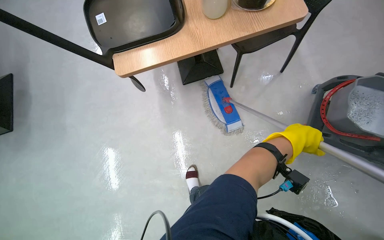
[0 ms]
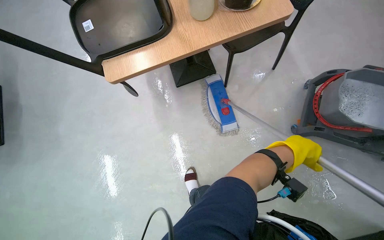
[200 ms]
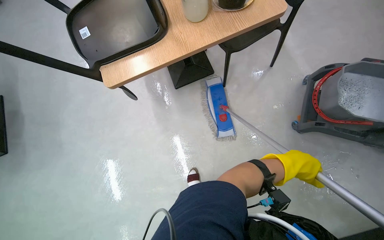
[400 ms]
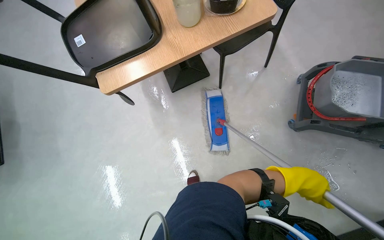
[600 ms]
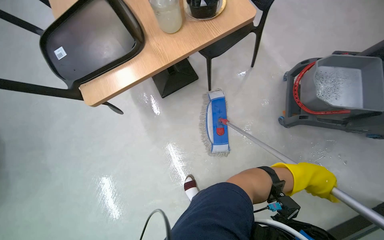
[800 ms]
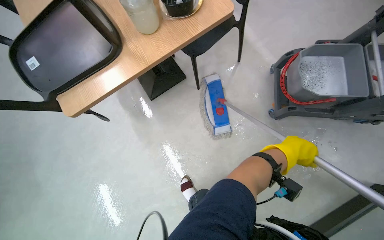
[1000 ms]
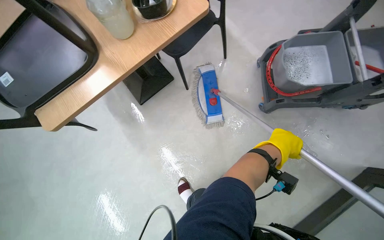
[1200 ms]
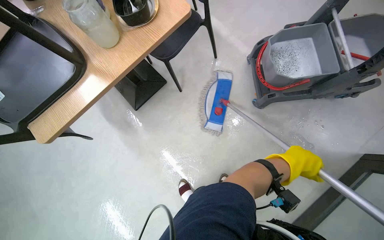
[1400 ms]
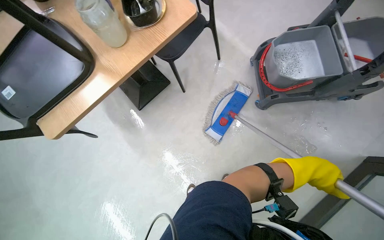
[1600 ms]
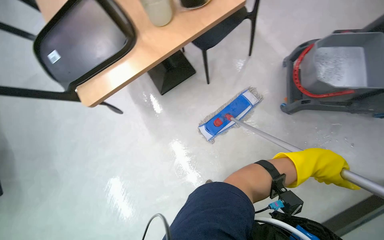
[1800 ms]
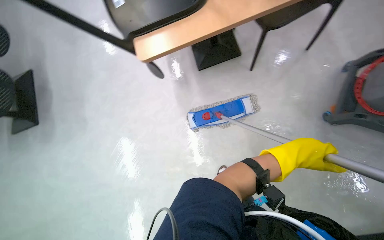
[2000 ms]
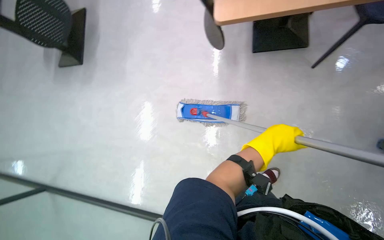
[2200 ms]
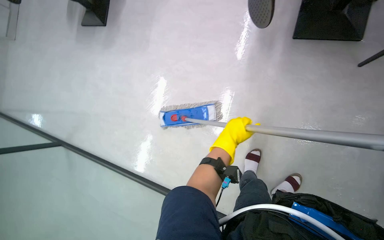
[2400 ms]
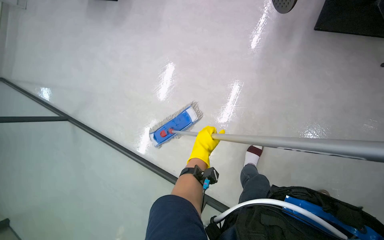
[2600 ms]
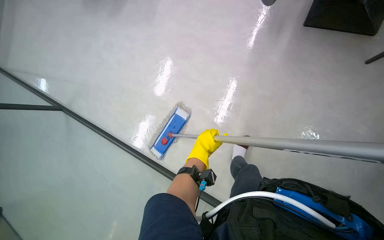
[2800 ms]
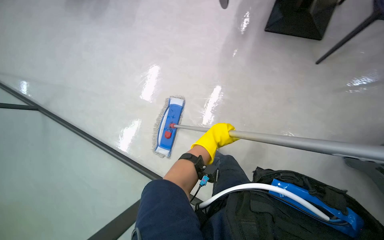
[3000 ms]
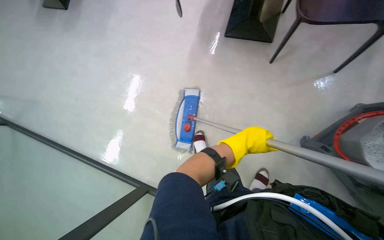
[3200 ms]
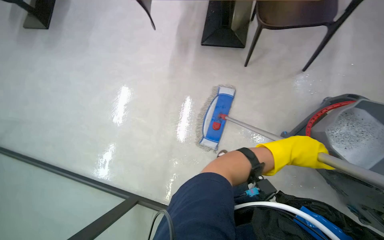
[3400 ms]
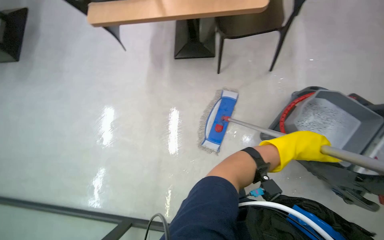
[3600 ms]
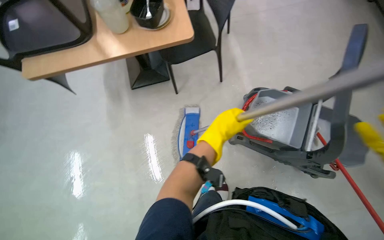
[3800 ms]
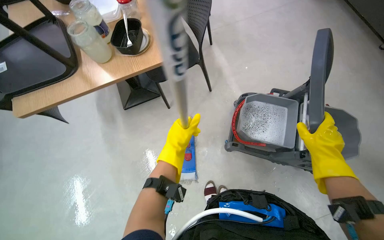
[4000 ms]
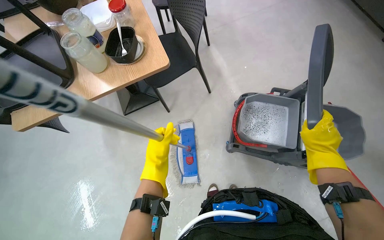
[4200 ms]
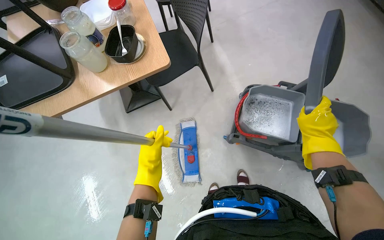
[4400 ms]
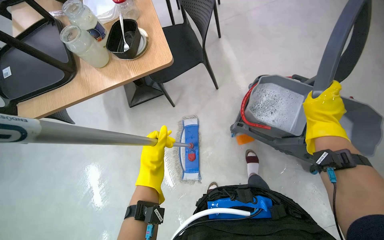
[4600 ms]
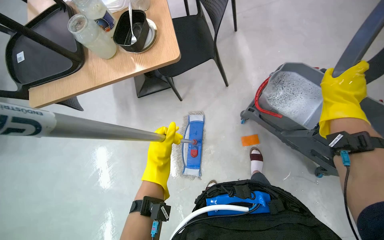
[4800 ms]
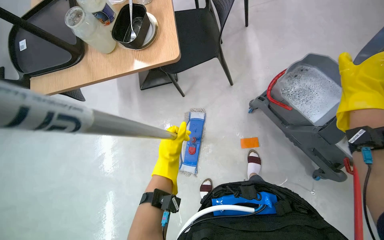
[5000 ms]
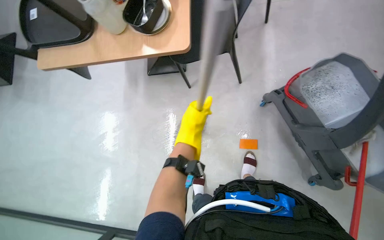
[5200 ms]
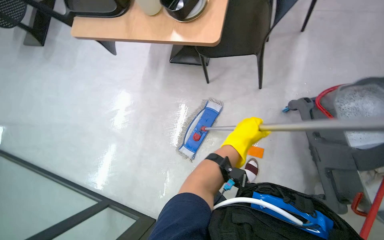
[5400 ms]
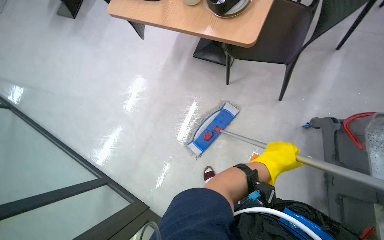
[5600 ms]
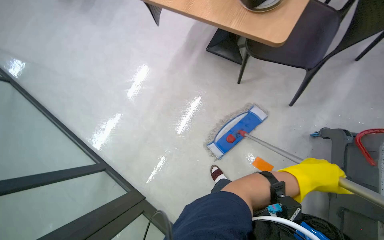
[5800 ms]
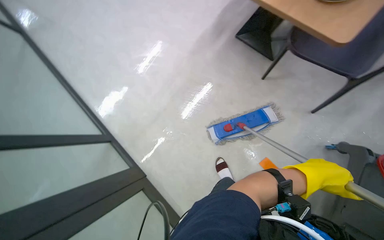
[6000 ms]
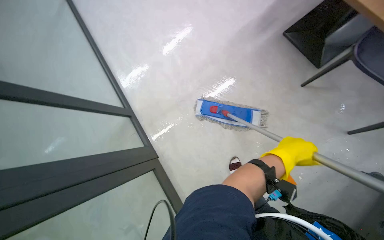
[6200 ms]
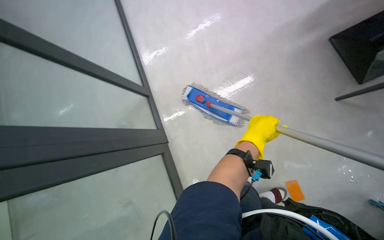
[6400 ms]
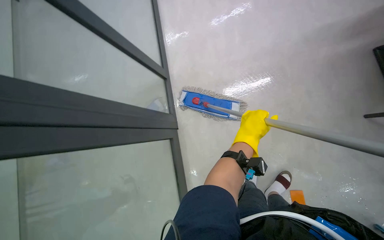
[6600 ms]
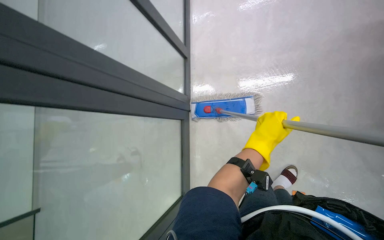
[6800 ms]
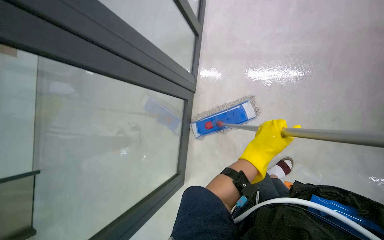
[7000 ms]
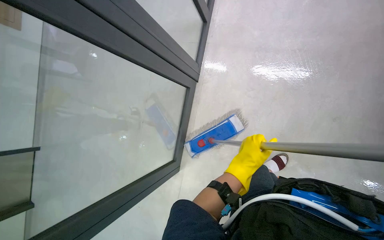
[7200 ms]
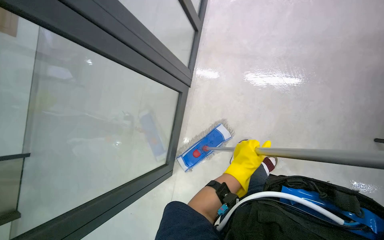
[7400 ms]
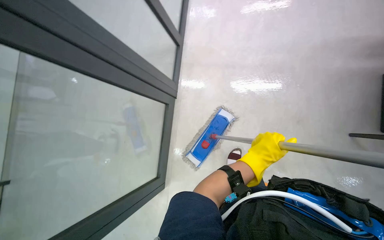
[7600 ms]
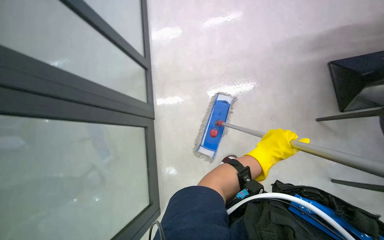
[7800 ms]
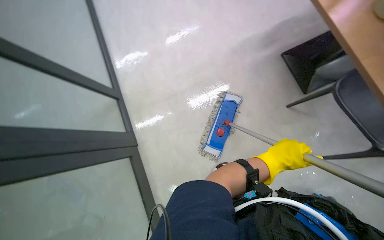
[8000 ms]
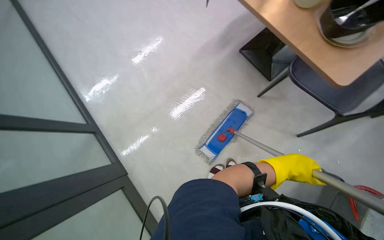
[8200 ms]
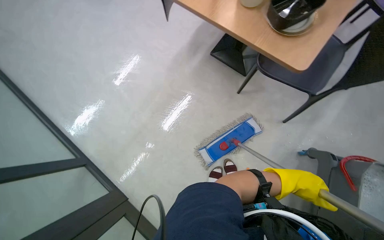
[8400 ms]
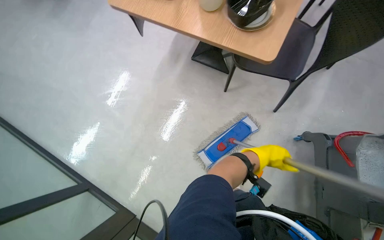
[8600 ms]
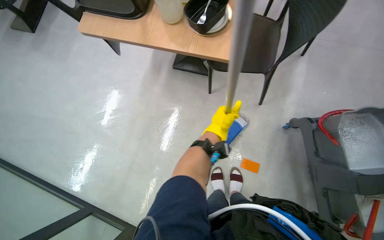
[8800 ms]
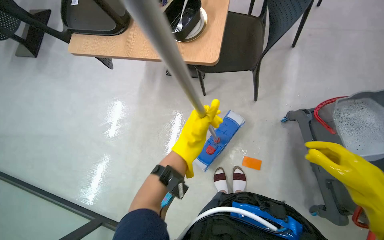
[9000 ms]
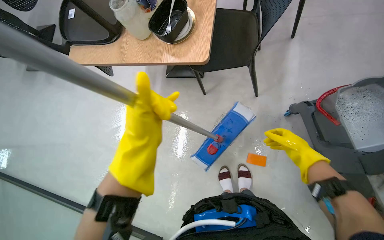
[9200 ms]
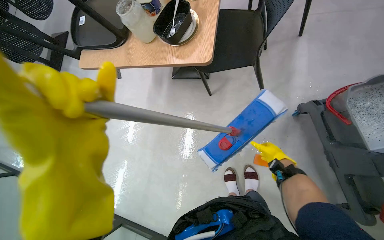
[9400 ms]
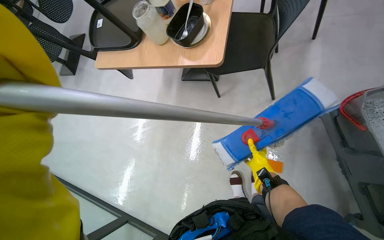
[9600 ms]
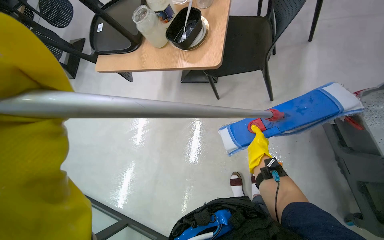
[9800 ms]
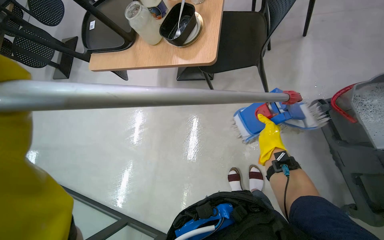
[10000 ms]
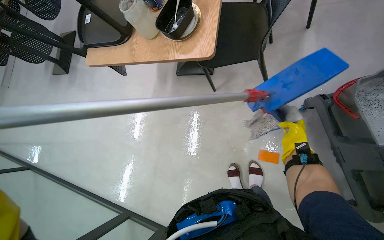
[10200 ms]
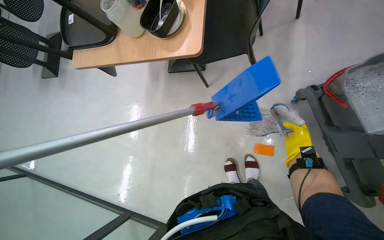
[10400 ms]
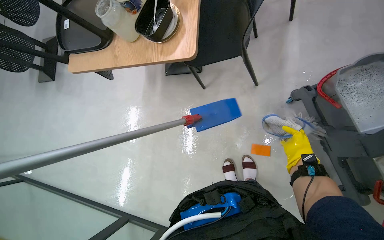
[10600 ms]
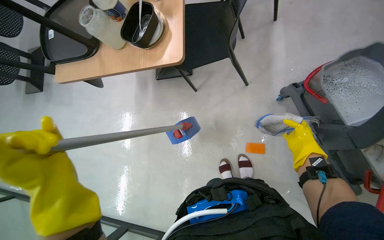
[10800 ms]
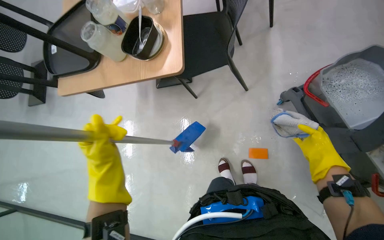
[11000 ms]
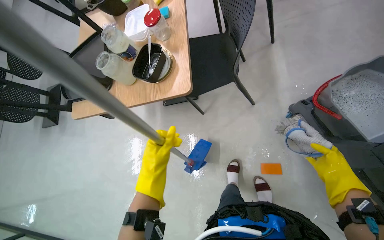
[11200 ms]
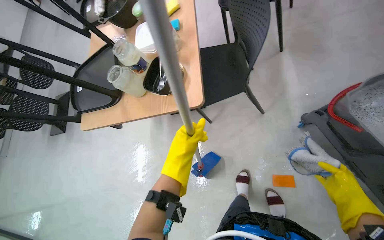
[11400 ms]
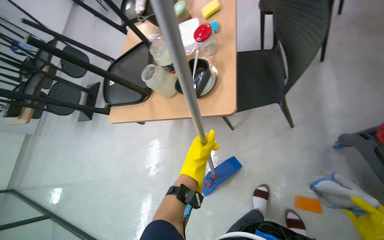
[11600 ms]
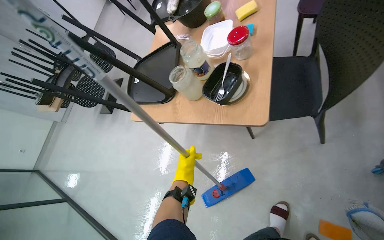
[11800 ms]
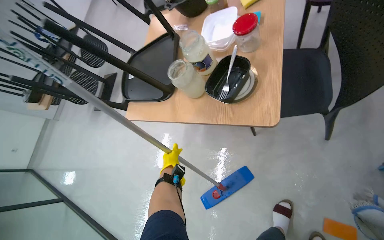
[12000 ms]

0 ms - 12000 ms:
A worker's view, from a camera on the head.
Job: mopping floor.
The whole recording: Mopping the floor. The worker mops the floor, wringing out the mop head into the bucket and over the floor.
0 ms - 1600 ms: Everything in view rotates about 25 degrees counterclockwise. The left hand travels to the right and down the picture by approximately 35 cm.
1600 ms - 3000 ms: The wearer looks approximately 15 degrees further downward. The left hand moves to the left, roughly 40 cm.
3000 ms - 4400 ms: The camera pitches upward, by roughly 15 degrees. Everything in view rotates approximately 35 degrees counterclockwise.
4400 ms - 6000 ms: The view tilts about 20 degrees downward. The scene rotates clockwise by about 50 degrees.
7600 ms - 9000 ms: The scene turns roughly 25 degrees counterclockwise in the picture.

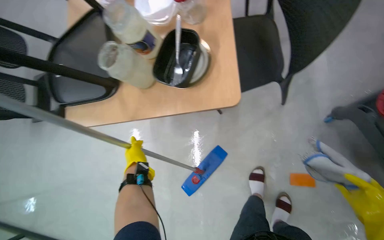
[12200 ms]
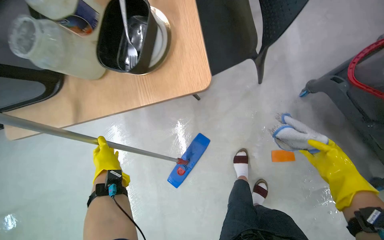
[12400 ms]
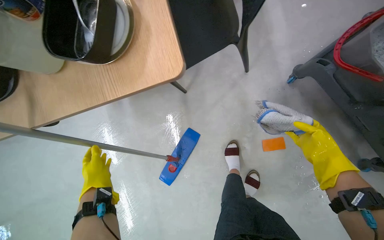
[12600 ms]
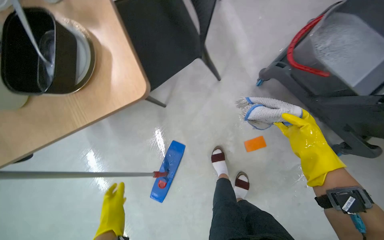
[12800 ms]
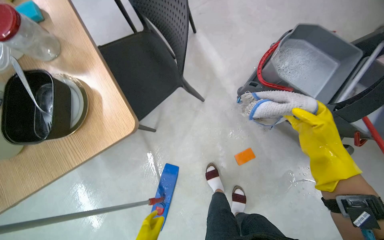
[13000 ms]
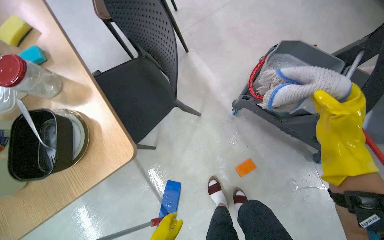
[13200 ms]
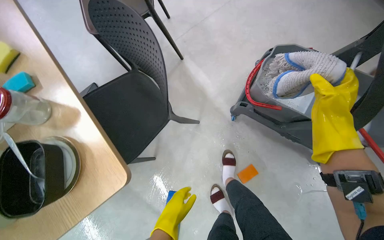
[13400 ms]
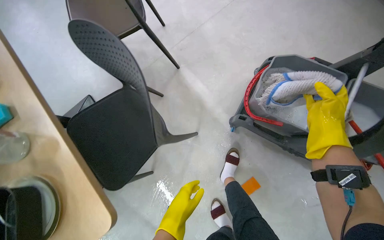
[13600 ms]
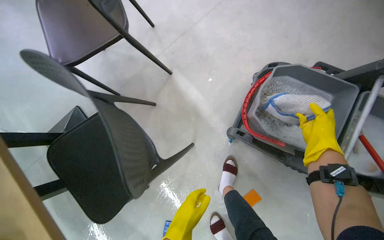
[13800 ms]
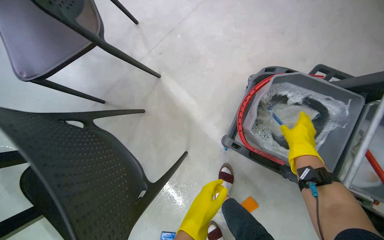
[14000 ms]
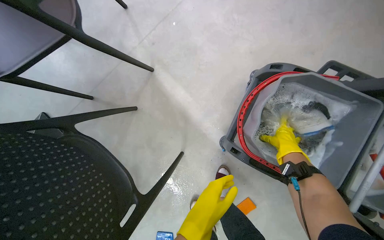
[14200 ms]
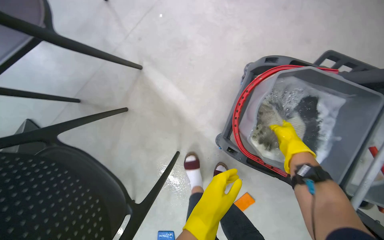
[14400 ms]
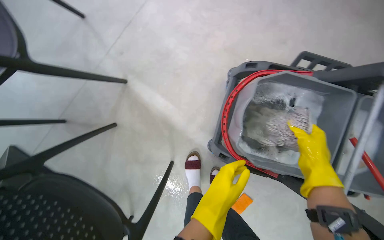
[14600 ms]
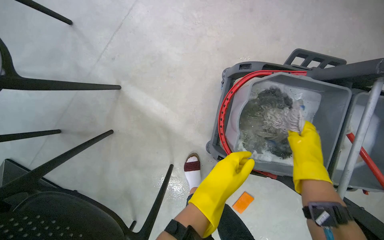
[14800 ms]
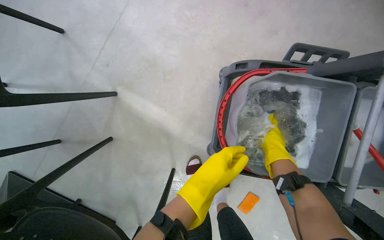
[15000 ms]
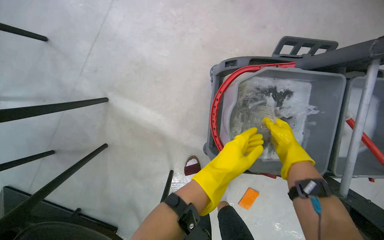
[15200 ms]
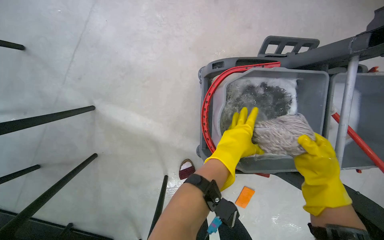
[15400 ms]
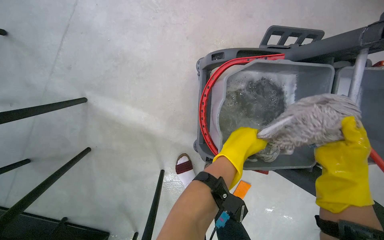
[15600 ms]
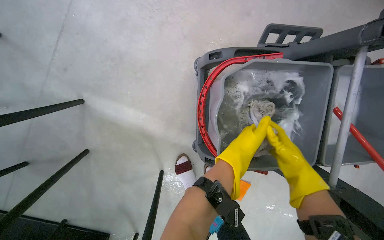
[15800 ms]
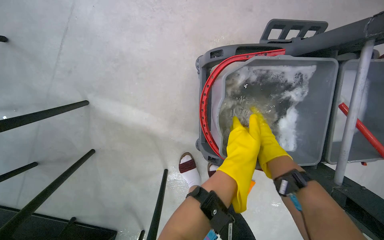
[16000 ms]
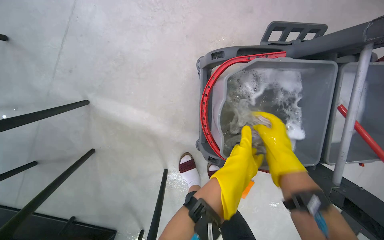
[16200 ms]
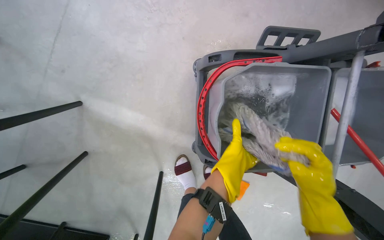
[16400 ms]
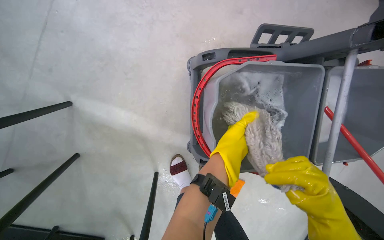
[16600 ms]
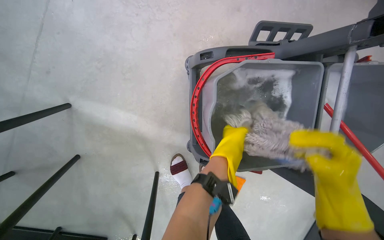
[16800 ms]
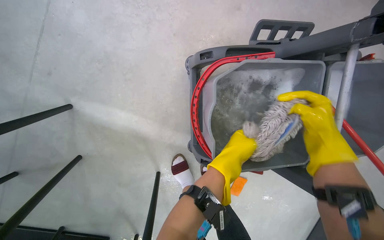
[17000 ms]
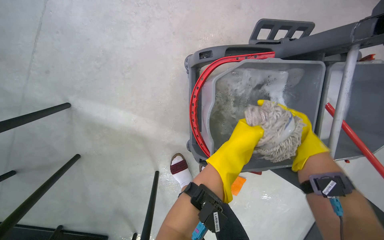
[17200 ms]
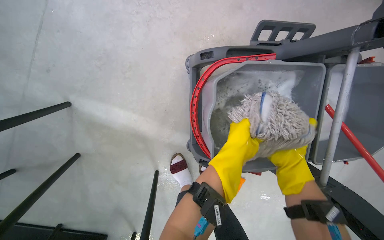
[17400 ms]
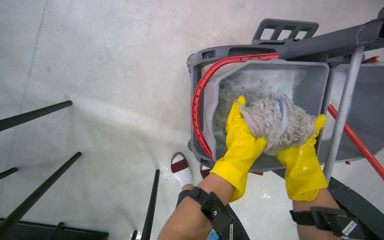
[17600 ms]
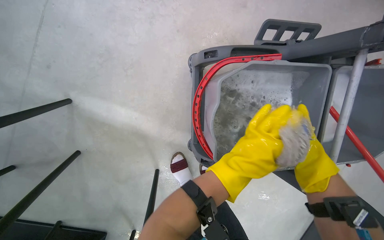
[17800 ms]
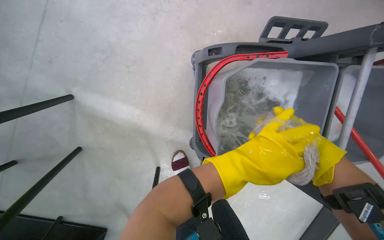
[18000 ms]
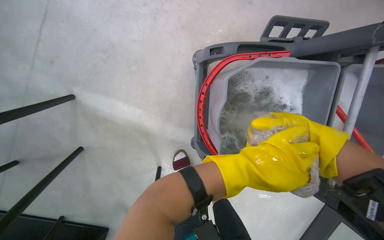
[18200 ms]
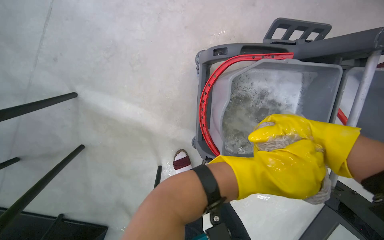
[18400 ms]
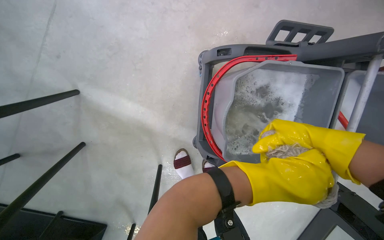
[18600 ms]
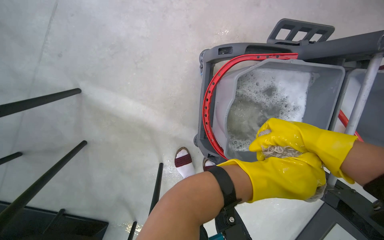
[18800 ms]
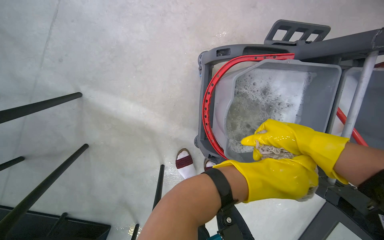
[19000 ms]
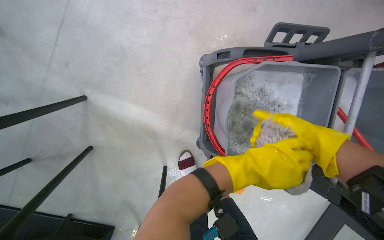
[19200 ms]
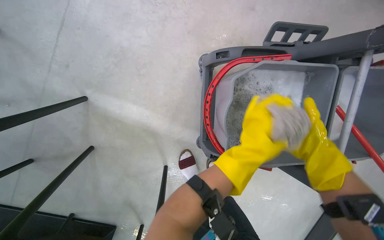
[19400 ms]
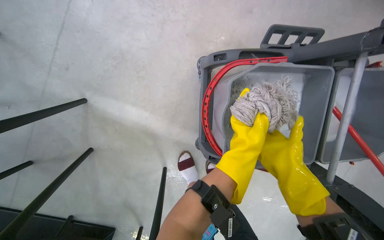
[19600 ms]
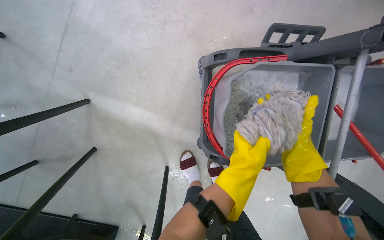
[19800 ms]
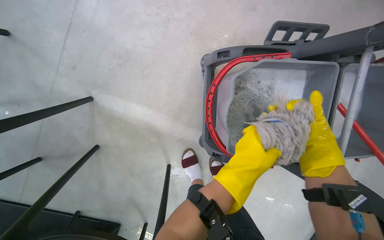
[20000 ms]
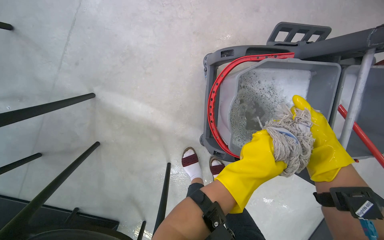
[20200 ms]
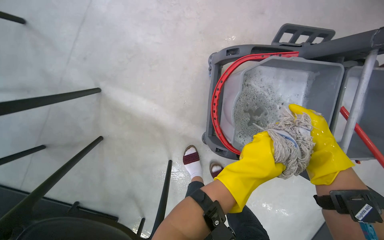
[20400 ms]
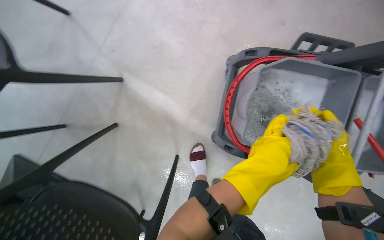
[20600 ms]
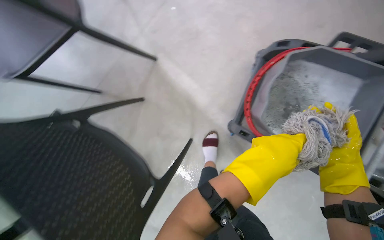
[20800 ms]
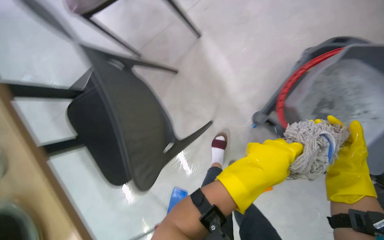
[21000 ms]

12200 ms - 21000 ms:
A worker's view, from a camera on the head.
Job: mopping floor.
The whole recording: Mopping the floor. The worker mops the floor, wringing out the mop head into the bucket and over the floor.
12200 ms - 13600 ms: The wearer looks approximately 40 degrees further to the right.
13600 ms - 15200 ms: The camera is carried some 50 cm. The view tips downward by about 15 degrees.
15200 ms - 16600 ms: The right hand goes nearer and farther, approximately 20 cm each way, reversing 2 times.
16600 ms - 18000 ms: The left hand shifts about 20 cm to the right, farther from the camera and down the picture, while the right hand travels up the picture by some 10 cm, and moves roughly 10 cm farther from the camera and comes back.
18000 ms - 19600 ms: The right hand is displaced farther from the camera and to the left by some 15 cm.
19600 ms - 21000 ms: The left hand moves nearer to the camera, approximately 20 cm.
